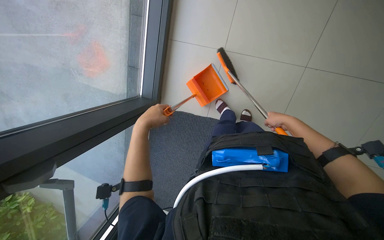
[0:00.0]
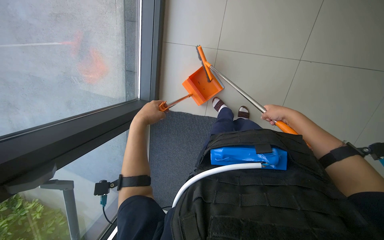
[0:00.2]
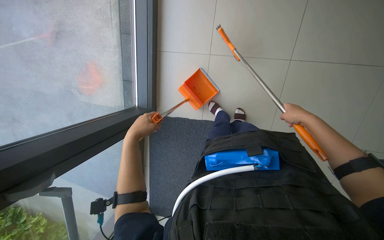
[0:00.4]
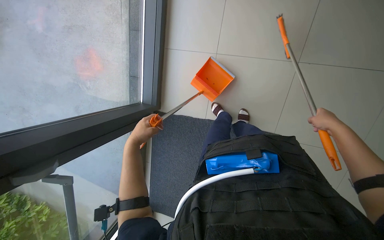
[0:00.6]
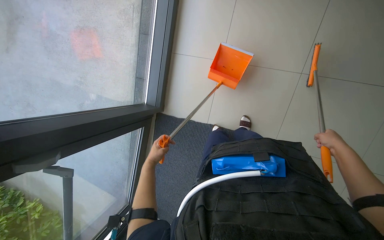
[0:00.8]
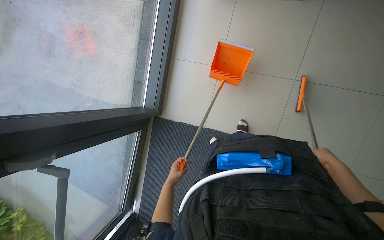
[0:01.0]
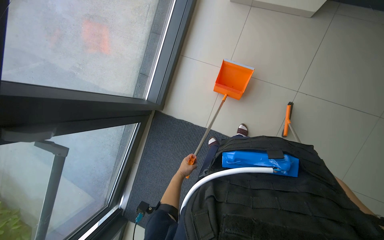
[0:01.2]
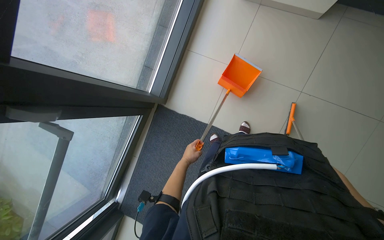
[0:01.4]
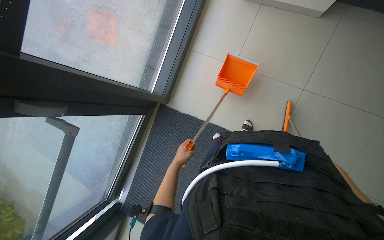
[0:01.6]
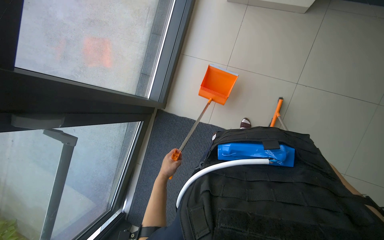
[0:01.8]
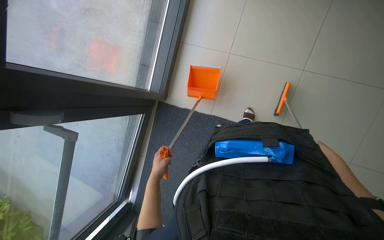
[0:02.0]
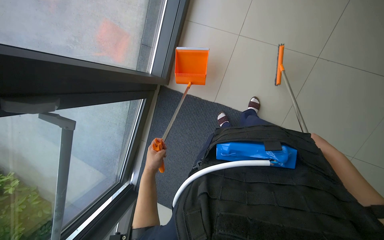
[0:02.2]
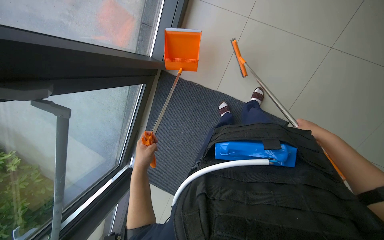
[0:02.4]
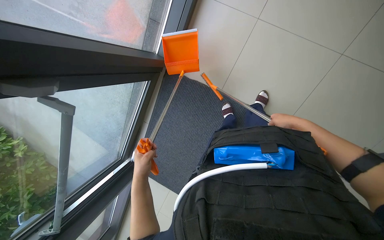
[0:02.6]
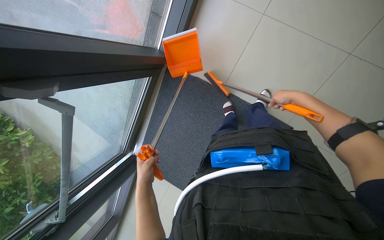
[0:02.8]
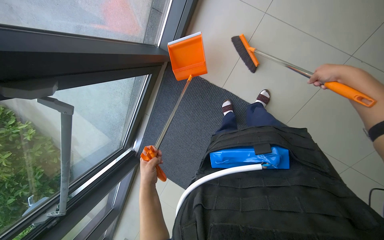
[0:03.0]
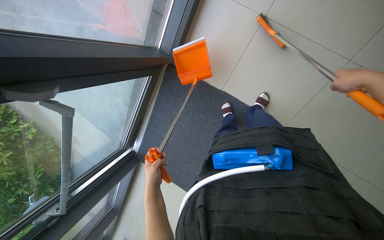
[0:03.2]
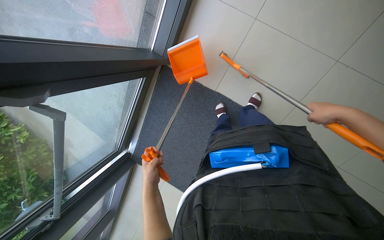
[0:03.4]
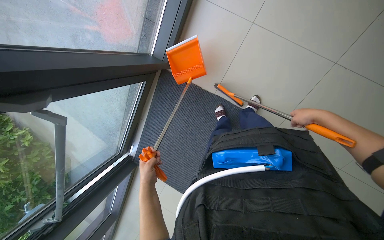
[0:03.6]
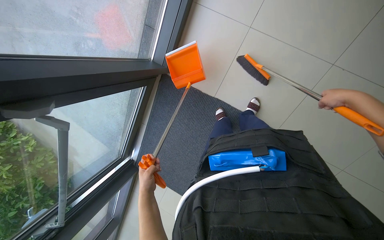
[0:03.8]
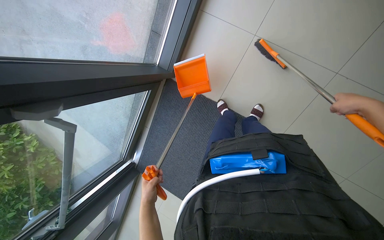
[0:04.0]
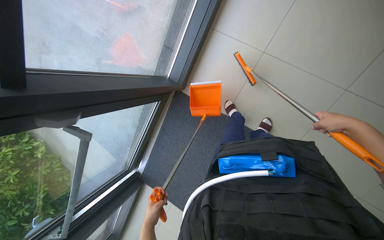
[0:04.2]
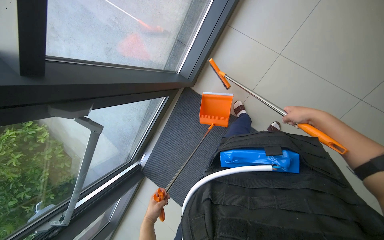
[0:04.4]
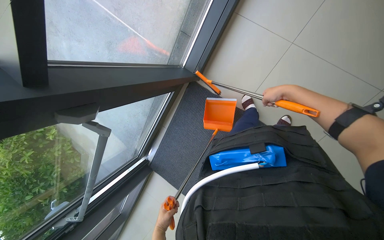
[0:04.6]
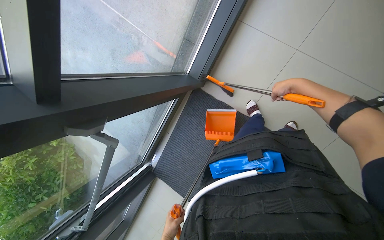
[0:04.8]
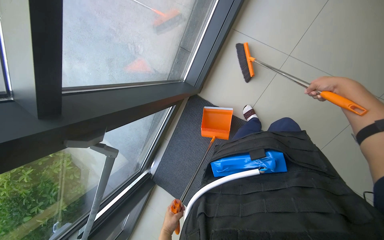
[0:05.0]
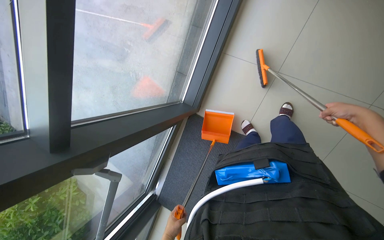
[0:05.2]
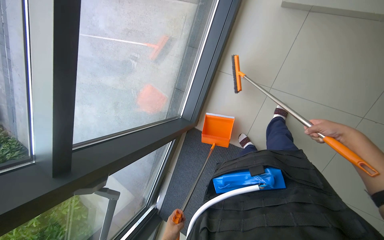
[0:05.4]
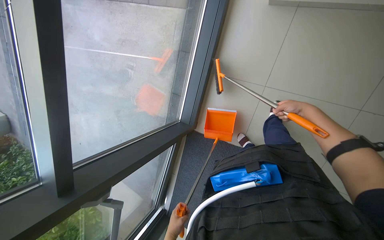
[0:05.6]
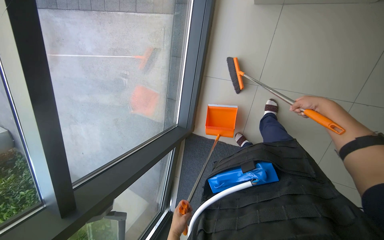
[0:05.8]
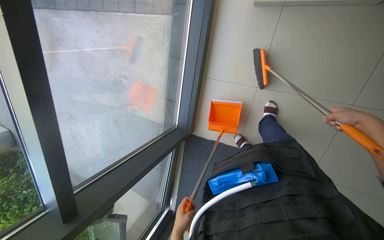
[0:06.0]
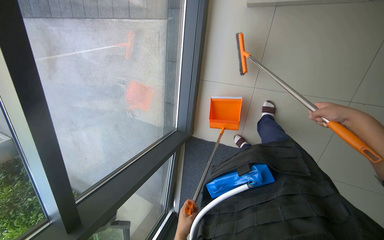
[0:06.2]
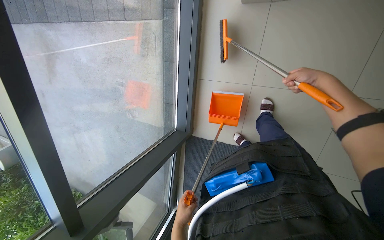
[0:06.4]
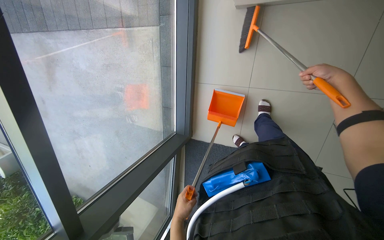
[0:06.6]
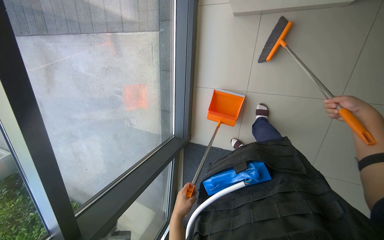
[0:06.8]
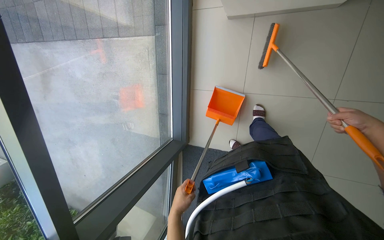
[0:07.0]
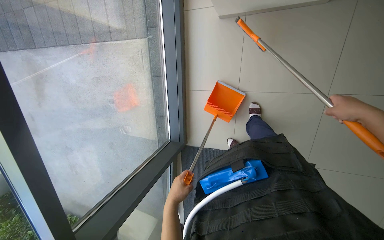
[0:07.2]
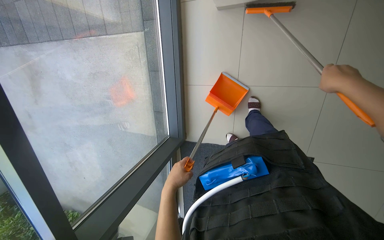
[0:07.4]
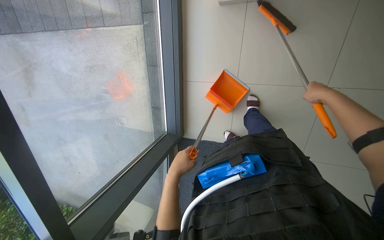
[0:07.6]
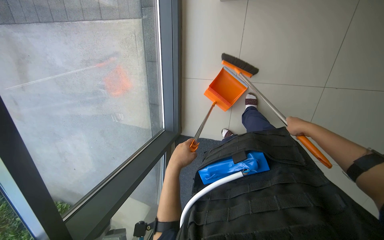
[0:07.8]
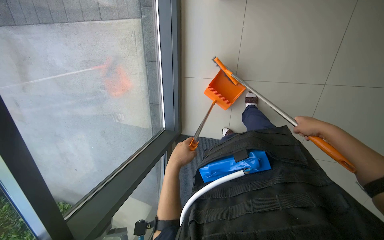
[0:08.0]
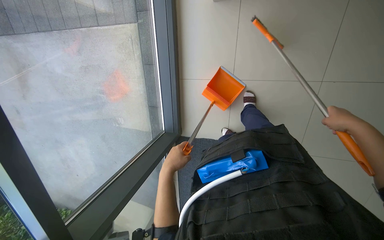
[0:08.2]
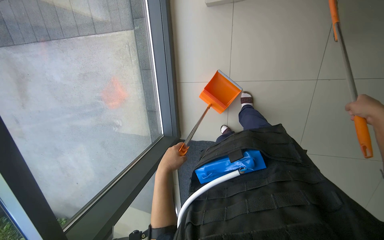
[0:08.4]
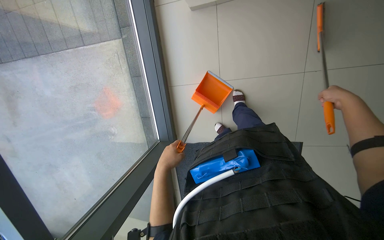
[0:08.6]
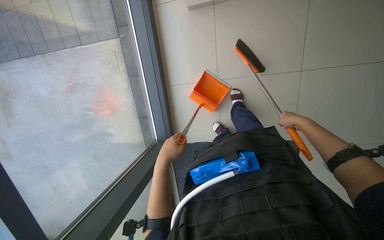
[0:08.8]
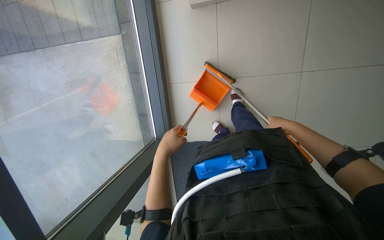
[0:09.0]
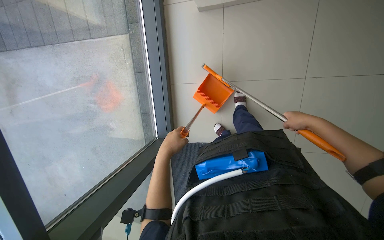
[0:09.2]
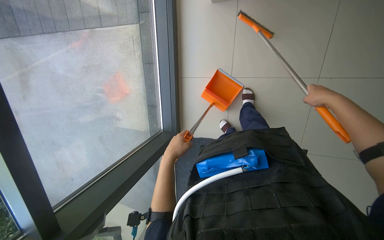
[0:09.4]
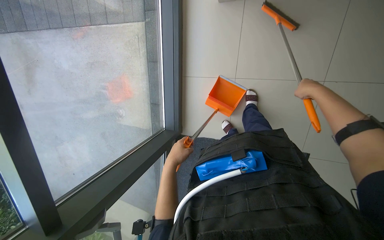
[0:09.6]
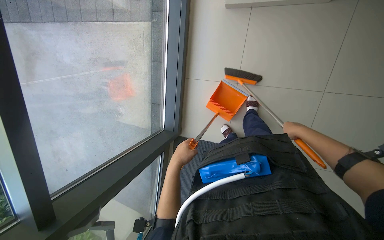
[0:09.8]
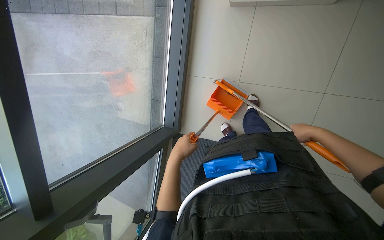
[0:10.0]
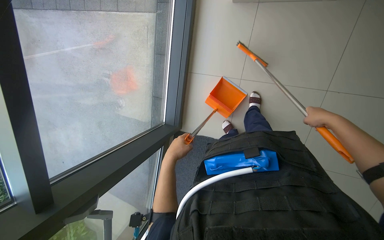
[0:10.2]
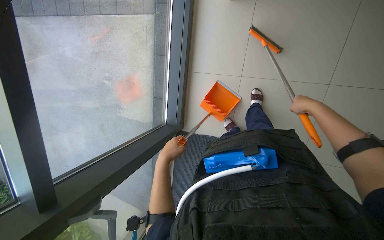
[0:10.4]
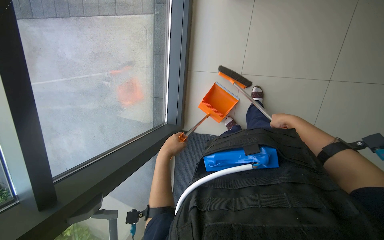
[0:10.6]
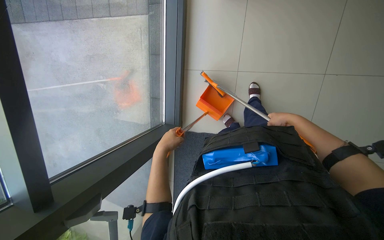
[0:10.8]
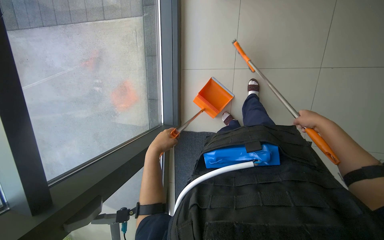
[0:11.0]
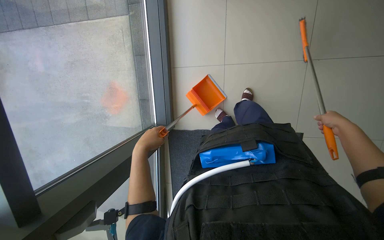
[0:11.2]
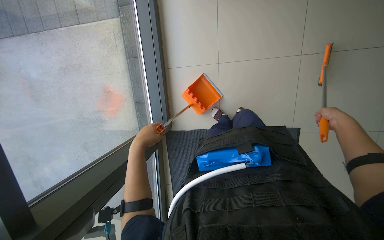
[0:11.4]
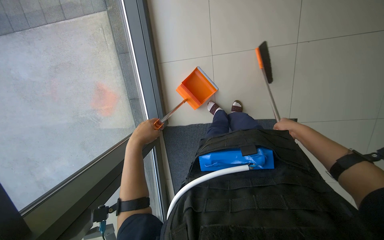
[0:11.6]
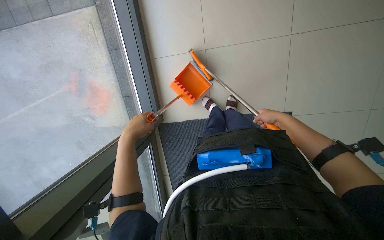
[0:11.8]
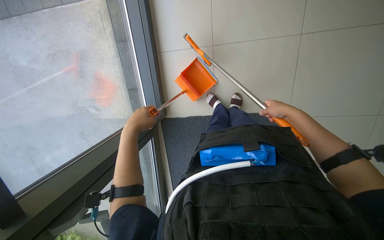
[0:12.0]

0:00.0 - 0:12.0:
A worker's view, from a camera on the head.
Job: sweeping floor.
The whole recording: Sweeping floor with dustpan. The worker sweeps debris from the floor using a long-handled brush and collects it with a dustpan.
0:00.0 - 0:01.6: The left hand is displaced farther from the camera, down the picture and to the right by roughly 30 cm.
0:01.6 - 0:03.0: The wearer looks about 20 degrees further downward. The left hand heads nearer to the camera, covering approximately 15 cm.
0:03.0 - 0:04.4: The left hand travels down the picture by some 15 cm, while the right hand swings nearer and farther, about 15 cm each way, with 2 reversals.
0:04.4 - 0:06.0: The right hand swings left and right, roughly 20 cm each way, with 3 reversals.
0:06.0 - 0:07.6: The left hand is displaced up the picture by some 30 cm, while the right hand swings up and down the picture, roughly 15 cm each way, with 2 reversals.
0:07.6 - 0:09.0: The left hand is displaced up the picture by some 10 cm; the right hand moves nearer and farther over approximately 20 cm, changing direction 2 times.
0:09.0 - 0:10.4: The right hand heads up the picture, covering approximately 15 cm.
0:10.4 - 0:12.0: The left hand moves up the picture, roughly 10 cm. Meanwhile the right hand moves to the left, about 10 cm.

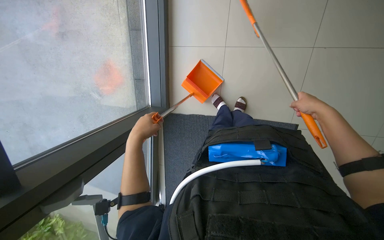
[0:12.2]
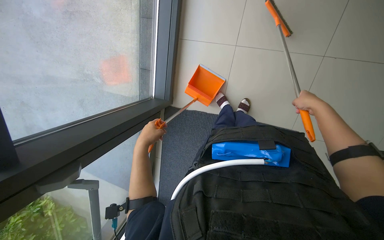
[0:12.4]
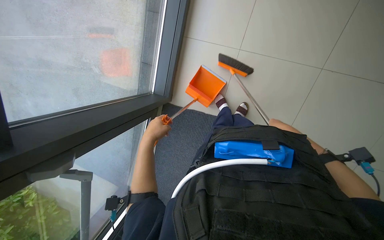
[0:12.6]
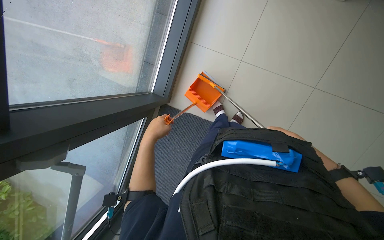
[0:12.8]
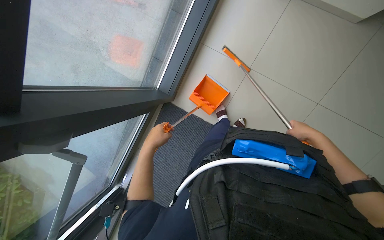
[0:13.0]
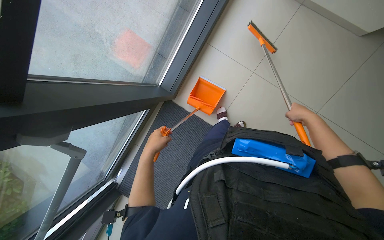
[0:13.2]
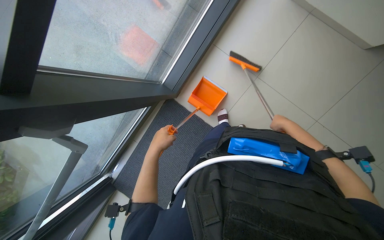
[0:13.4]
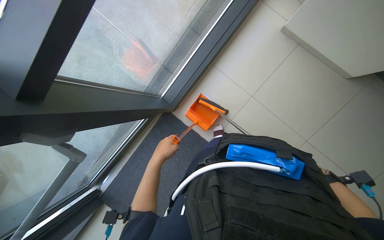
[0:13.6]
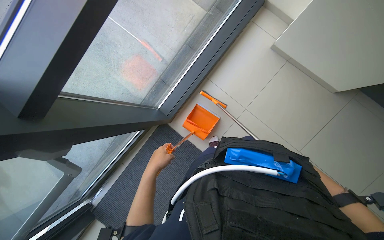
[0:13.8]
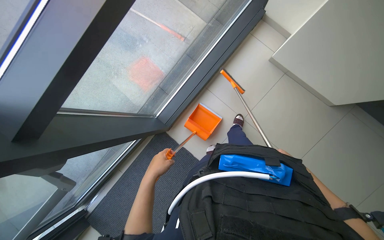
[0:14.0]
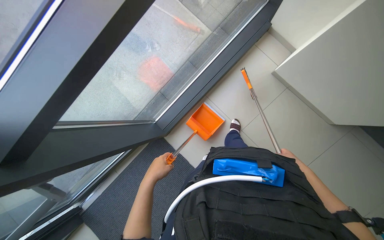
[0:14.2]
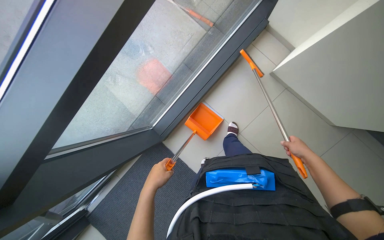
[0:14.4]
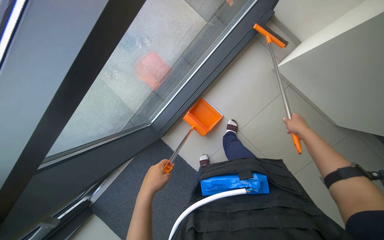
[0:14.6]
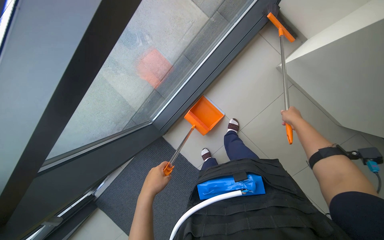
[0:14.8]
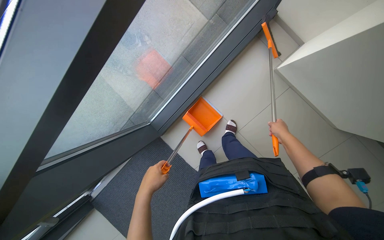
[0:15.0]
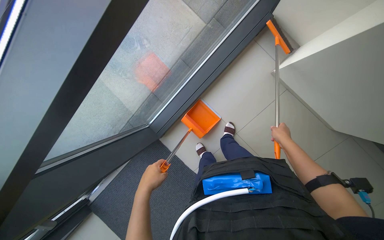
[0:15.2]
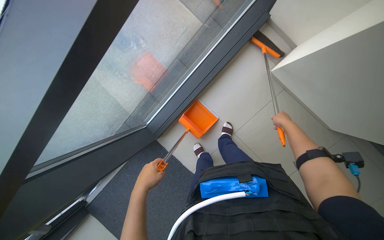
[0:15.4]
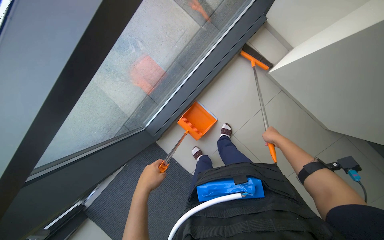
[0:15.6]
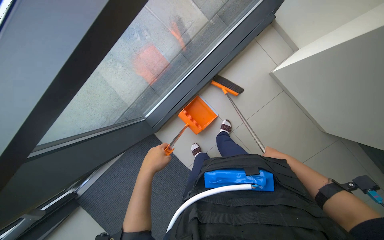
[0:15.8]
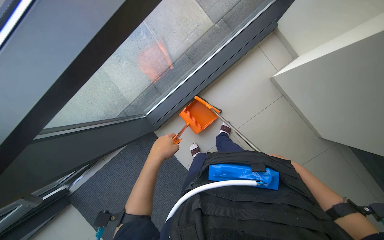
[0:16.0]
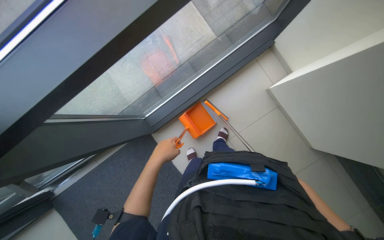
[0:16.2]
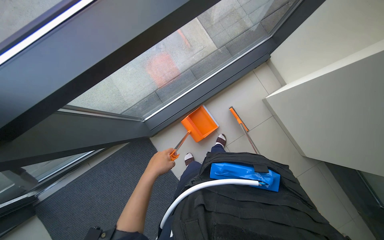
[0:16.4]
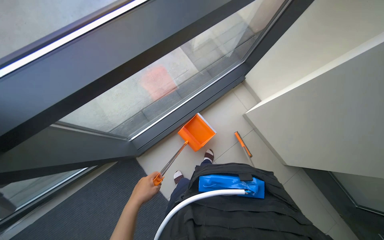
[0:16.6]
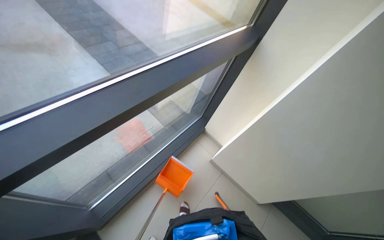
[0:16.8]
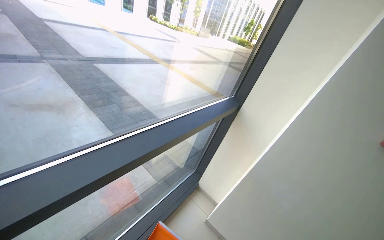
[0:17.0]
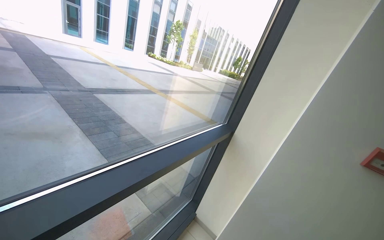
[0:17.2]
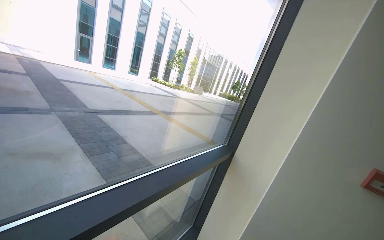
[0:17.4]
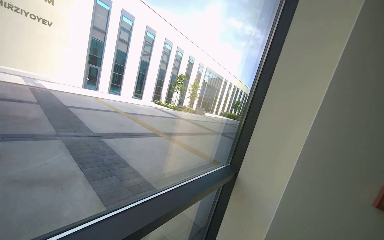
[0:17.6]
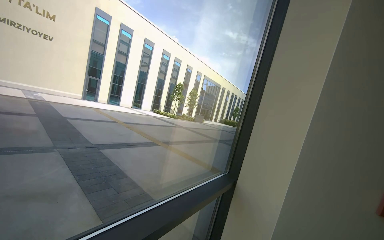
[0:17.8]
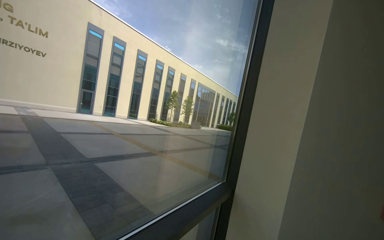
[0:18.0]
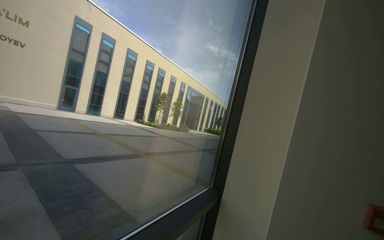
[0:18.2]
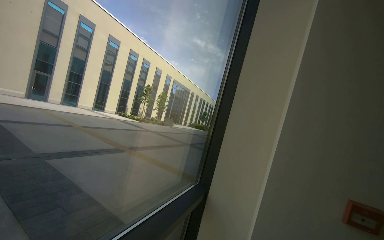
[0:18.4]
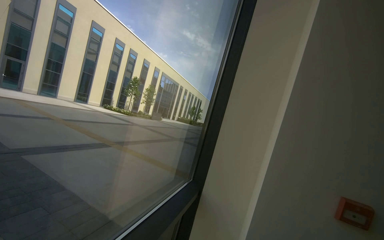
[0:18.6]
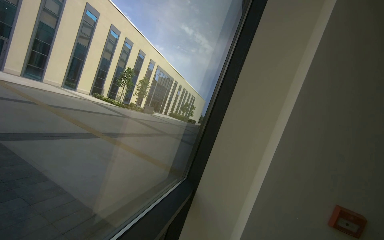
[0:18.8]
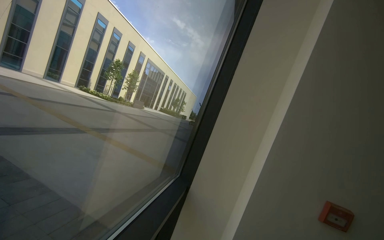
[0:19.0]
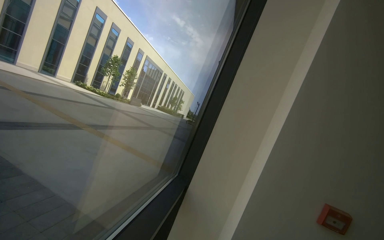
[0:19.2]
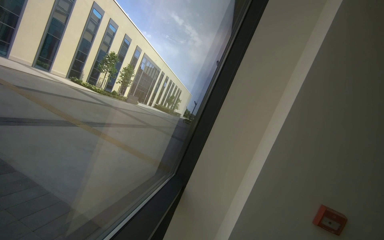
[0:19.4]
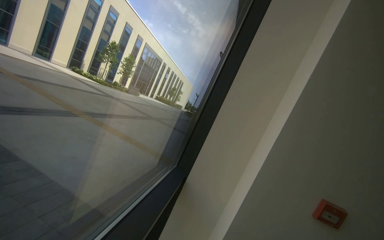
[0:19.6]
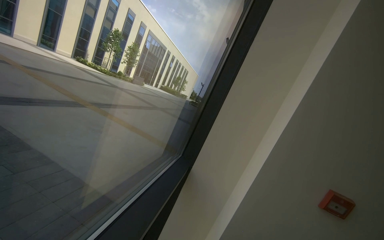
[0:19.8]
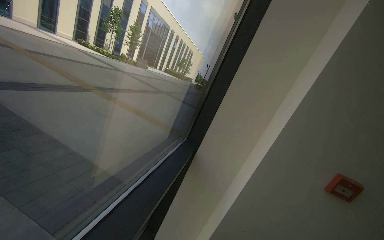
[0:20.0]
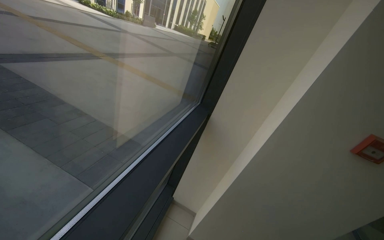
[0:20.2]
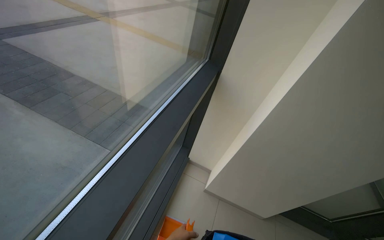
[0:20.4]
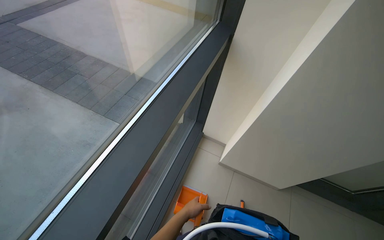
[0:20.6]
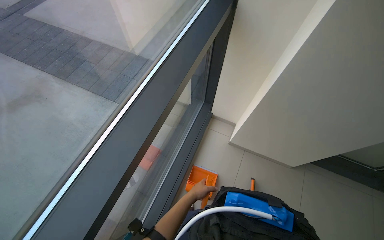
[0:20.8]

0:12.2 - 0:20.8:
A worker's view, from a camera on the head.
Job: sweeping floor.
The whole recording: Sweeping floor with dustpan. The worker sweeps debris from the floor using a long-handled brush and collects it with a dustpan.
0:12.2 - 0:13.6: The scene rotates clockwise by about 35 degrees. The right hand swings nearer and farther, roughly 20 cm each way, with 2 reversals. The left hand is displaced down the picture by some 15 cm.
0:15.0 - 0:16.6: The view tilts some 15 degrees upward.
0:16.6 - 0:18.0: The wearer's head swings approximately 25 degrees to the right. The camera pitches upward, by approximately 75 degrees.
0:18.0 - 0:19.4: The view swings roughly 25 degrees to the right.
0:19.4 - 0:20.8: The camera sweeps to the left, by roughly 25 degrees. The view tilts some 55 degrees downward.
